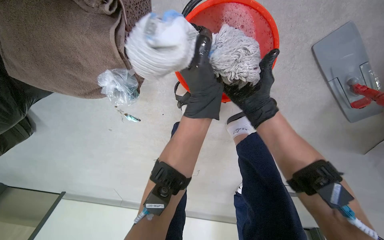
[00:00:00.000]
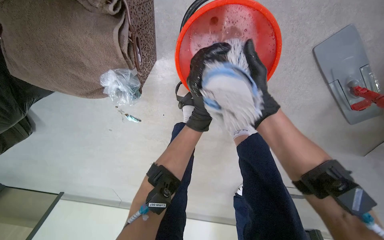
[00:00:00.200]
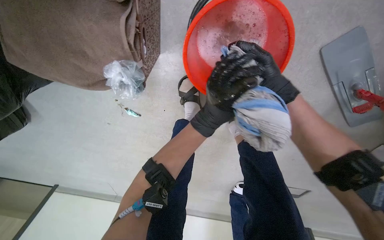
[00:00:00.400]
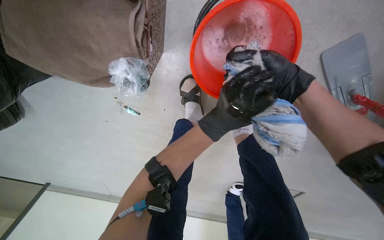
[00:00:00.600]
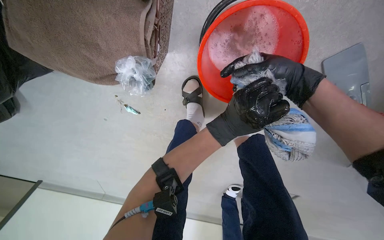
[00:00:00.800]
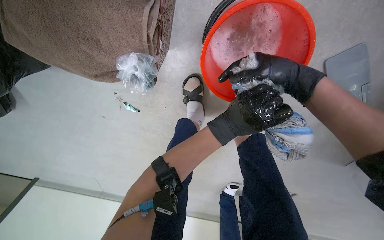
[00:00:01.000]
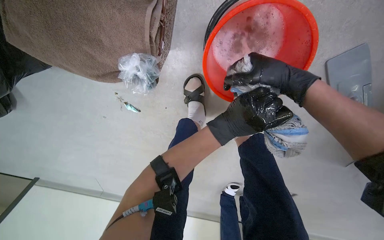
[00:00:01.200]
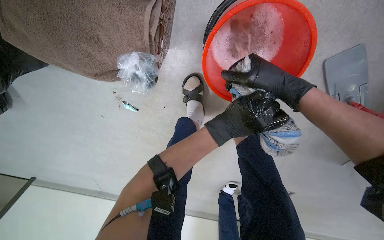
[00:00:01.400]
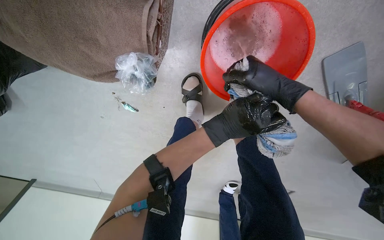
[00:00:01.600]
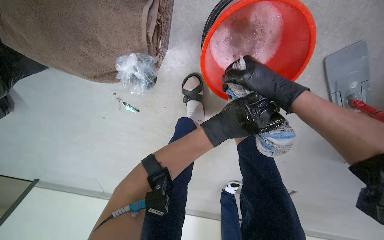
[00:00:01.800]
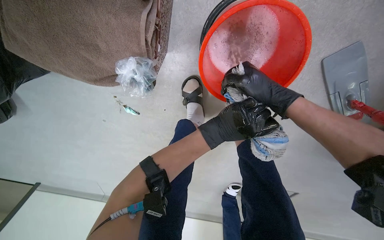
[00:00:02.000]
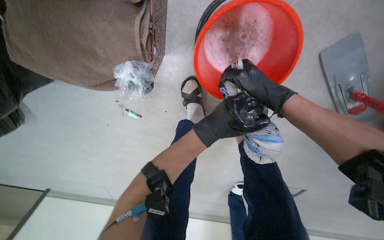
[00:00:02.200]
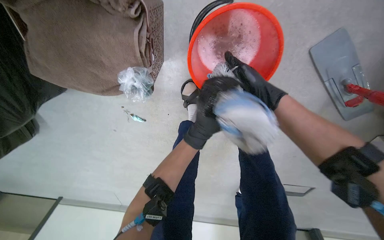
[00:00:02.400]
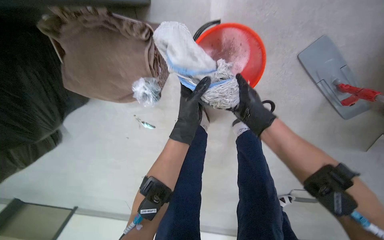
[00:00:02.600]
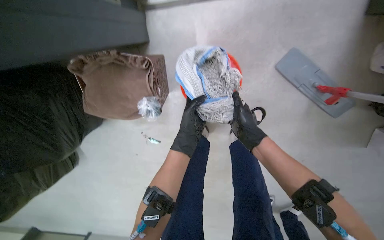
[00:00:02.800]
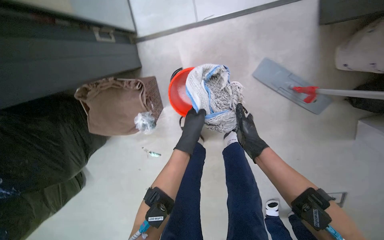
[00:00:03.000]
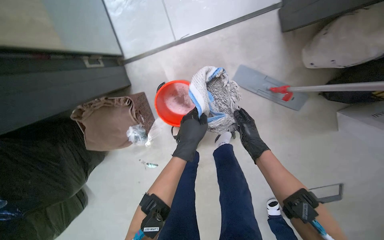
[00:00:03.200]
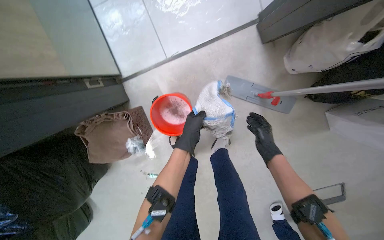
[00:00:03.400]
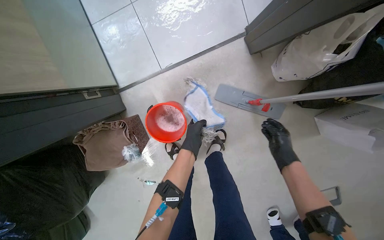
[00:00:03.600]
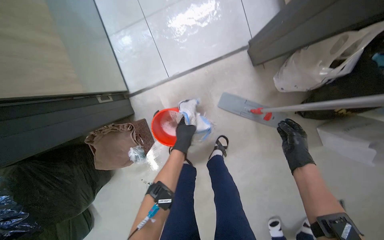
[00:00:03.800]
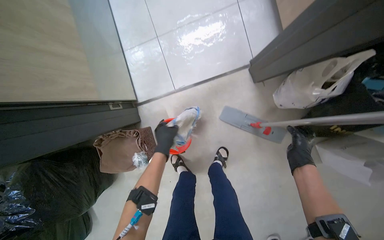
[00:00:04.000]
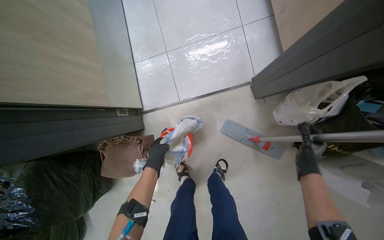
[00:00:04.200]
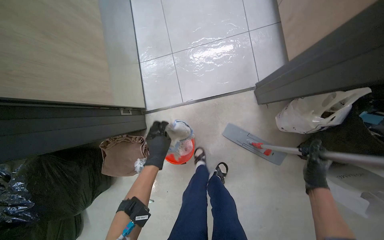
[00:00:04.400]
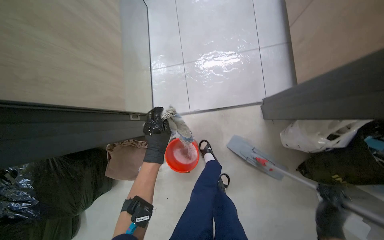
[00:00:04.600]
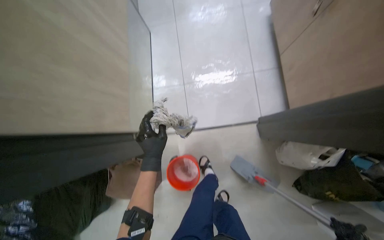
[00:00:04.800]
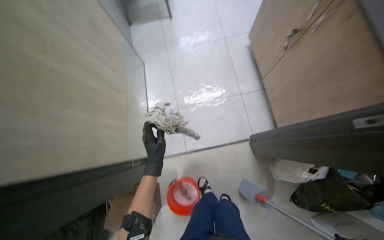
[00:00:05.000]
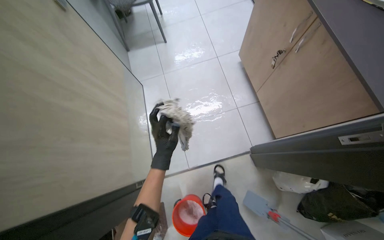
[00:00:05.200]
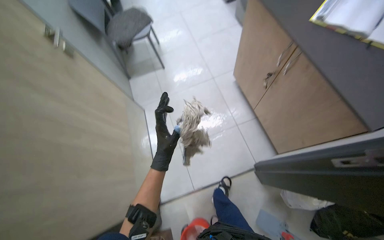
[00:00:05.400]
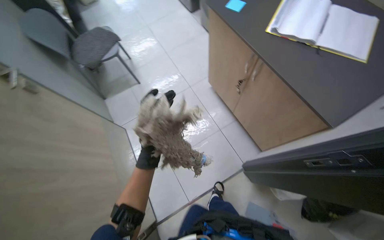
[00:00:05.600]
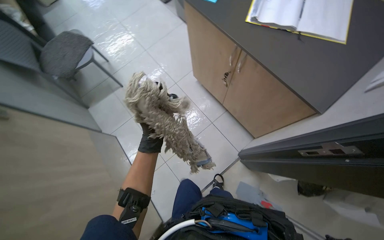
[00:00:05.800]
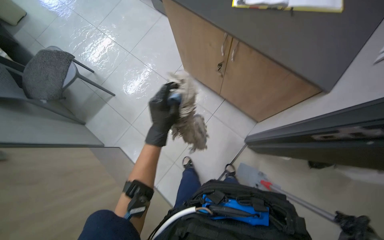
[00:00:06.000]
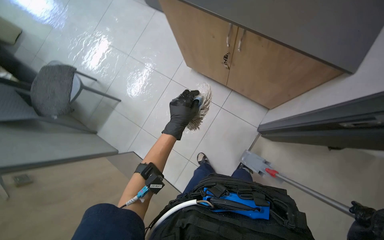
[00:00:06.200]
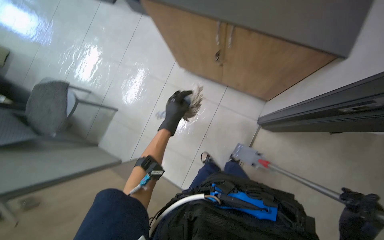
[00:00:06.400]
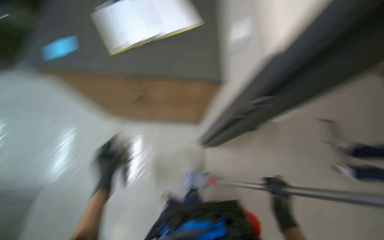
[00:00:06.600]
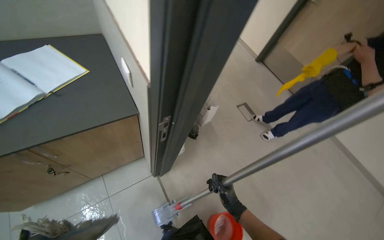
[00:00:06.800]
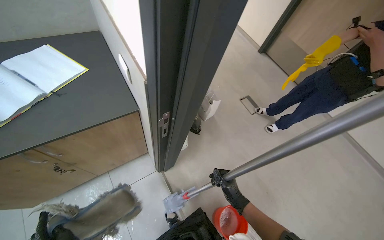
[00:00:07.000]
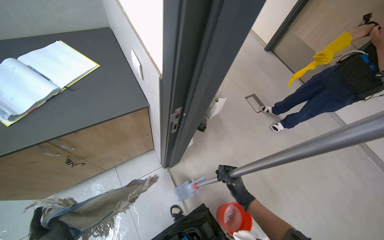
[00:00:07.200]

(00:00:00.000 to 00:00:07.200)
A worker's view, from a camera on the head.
Job: preparing cleaning supplies.
The whole recording: Cleaning mop head. The worker removes and rinses the mop head in a bucket.
00:00:01.400 - 00:00:02.800: The view tilts approximately 15 degrees upward. The right hand shifts approximately 20 cm down the picture.
00:00:02.800 - 00:00:04.400: The head travels roughly 50 cm. The wearer looks roughly 30 degrees further upward.
00:00:04.400 - 00:00:05.800: The head travels roughly 40 cm. The head rotates roughly 30 degrees to the right. The camera pitches upward, by about 20 degrees.
00:00:05.800 - 00:00:07.200: The wearer looks approximately 70 degrees further to the right.

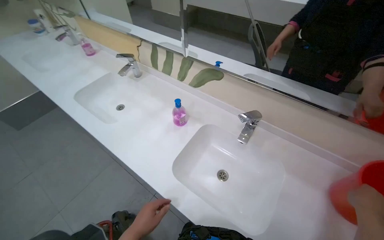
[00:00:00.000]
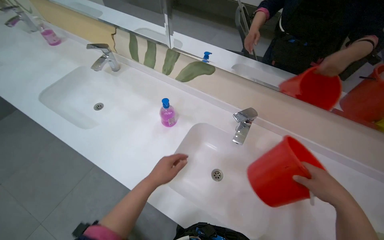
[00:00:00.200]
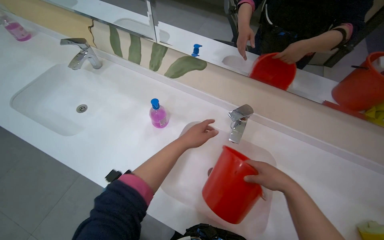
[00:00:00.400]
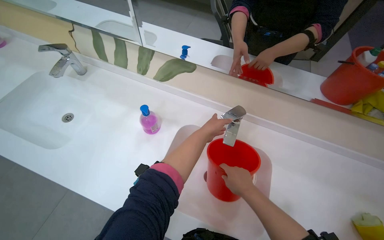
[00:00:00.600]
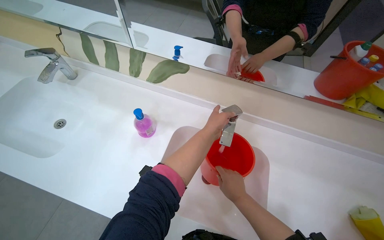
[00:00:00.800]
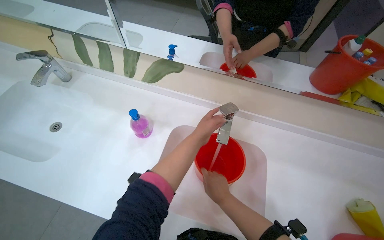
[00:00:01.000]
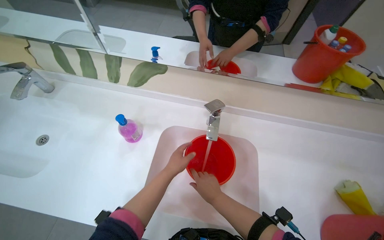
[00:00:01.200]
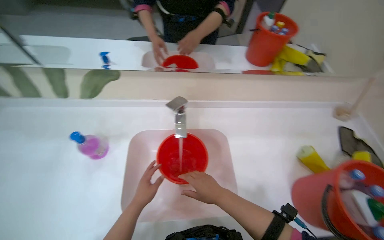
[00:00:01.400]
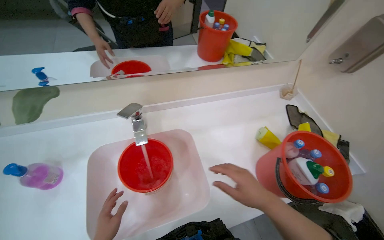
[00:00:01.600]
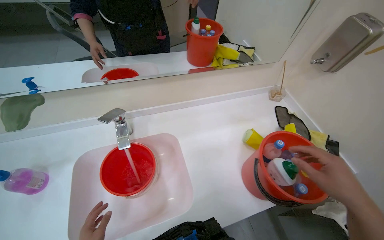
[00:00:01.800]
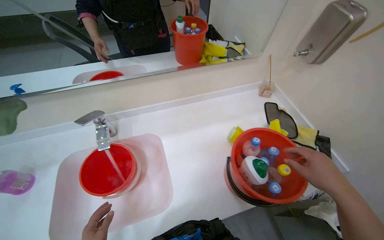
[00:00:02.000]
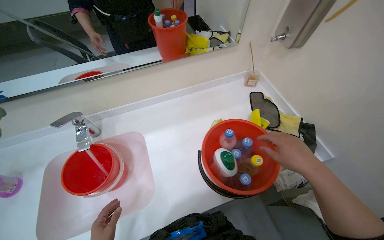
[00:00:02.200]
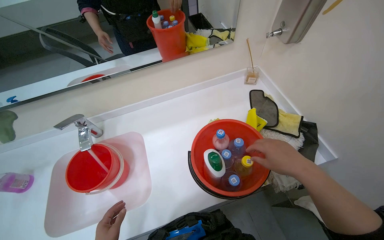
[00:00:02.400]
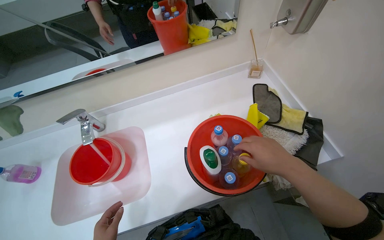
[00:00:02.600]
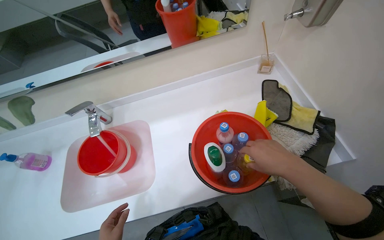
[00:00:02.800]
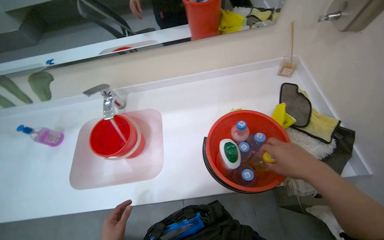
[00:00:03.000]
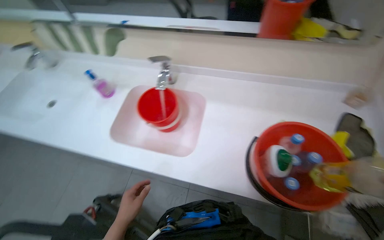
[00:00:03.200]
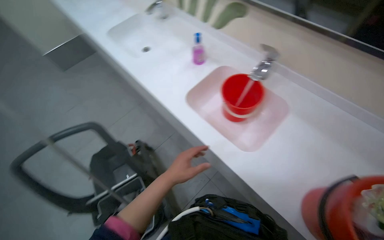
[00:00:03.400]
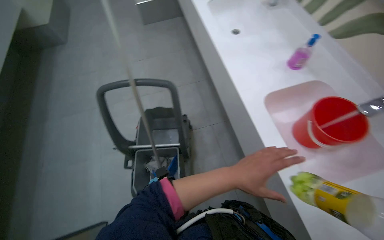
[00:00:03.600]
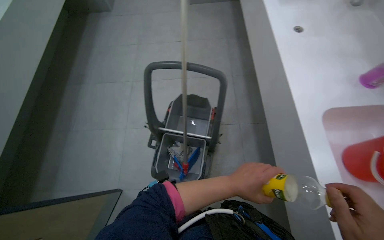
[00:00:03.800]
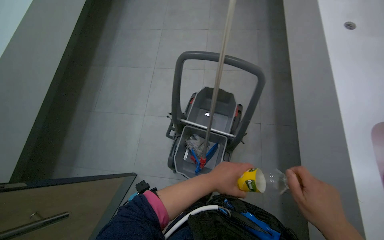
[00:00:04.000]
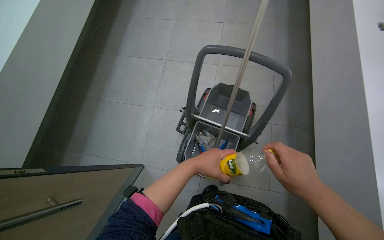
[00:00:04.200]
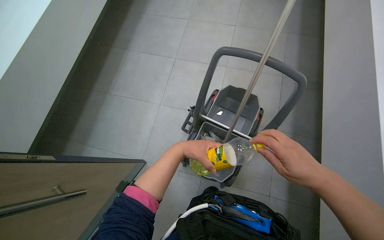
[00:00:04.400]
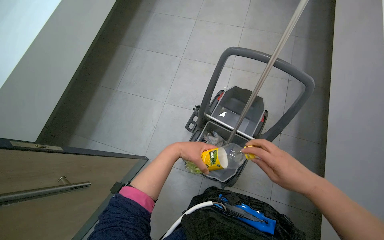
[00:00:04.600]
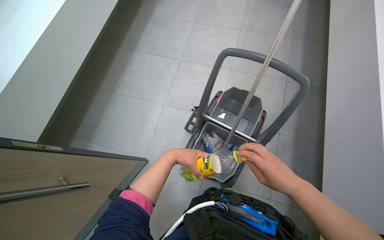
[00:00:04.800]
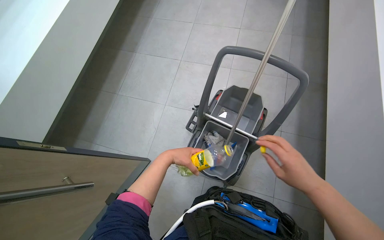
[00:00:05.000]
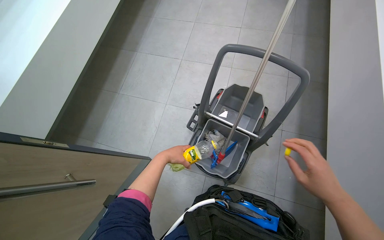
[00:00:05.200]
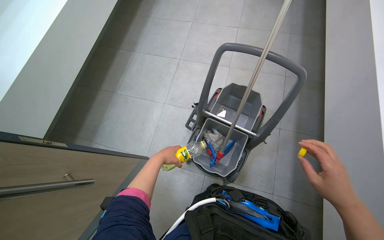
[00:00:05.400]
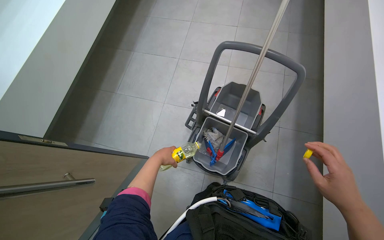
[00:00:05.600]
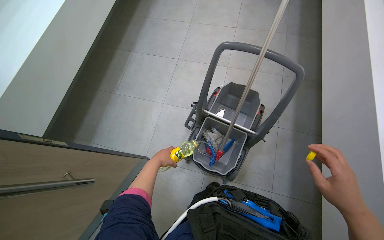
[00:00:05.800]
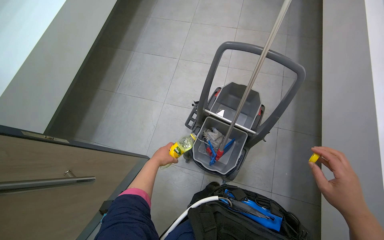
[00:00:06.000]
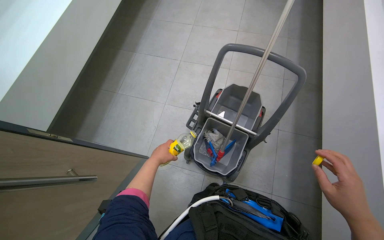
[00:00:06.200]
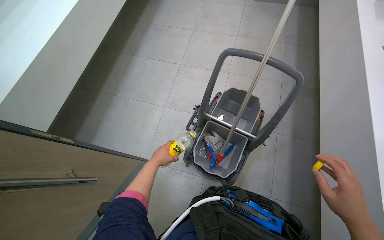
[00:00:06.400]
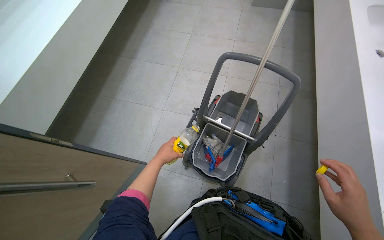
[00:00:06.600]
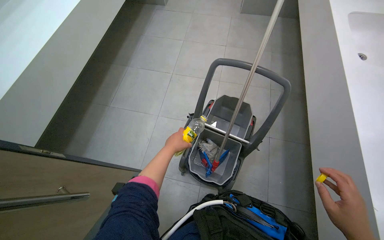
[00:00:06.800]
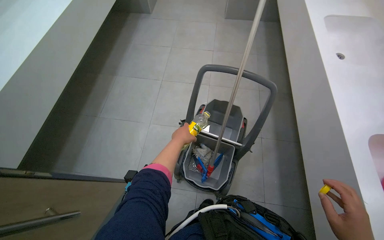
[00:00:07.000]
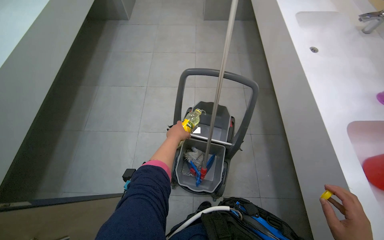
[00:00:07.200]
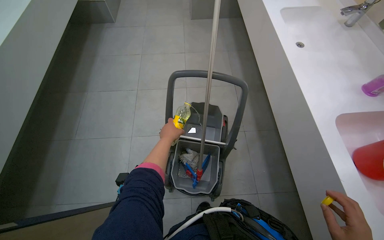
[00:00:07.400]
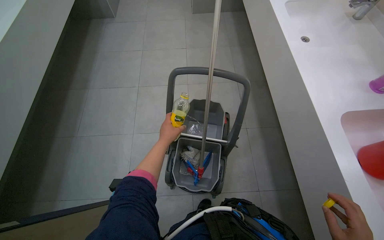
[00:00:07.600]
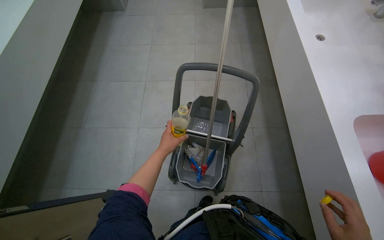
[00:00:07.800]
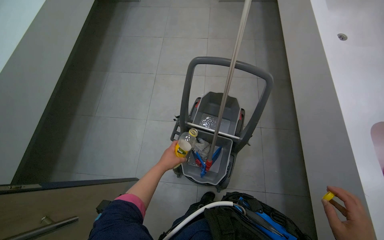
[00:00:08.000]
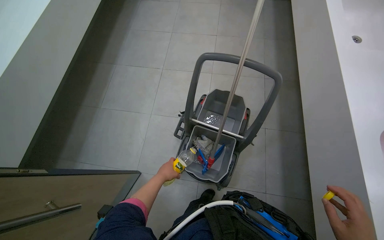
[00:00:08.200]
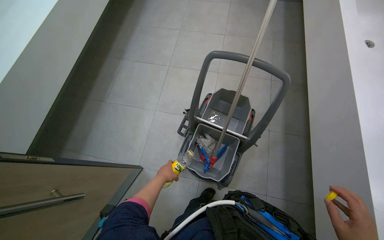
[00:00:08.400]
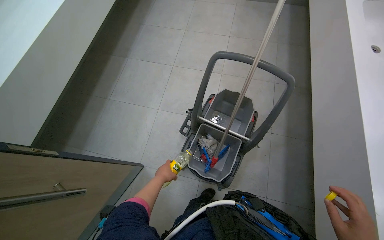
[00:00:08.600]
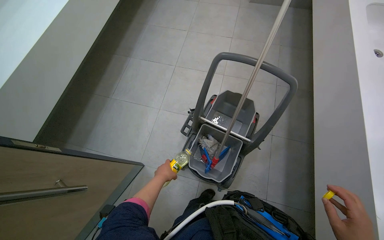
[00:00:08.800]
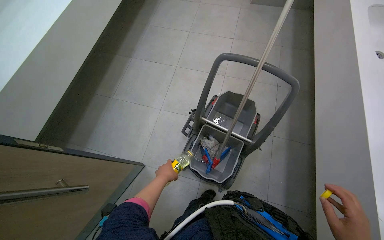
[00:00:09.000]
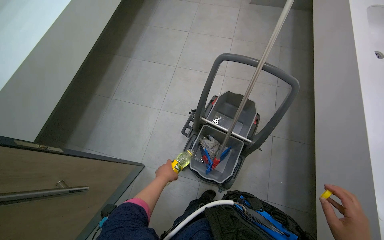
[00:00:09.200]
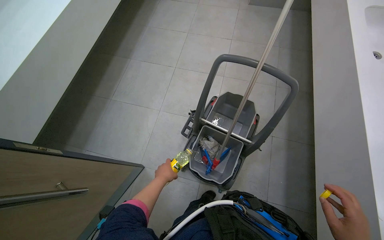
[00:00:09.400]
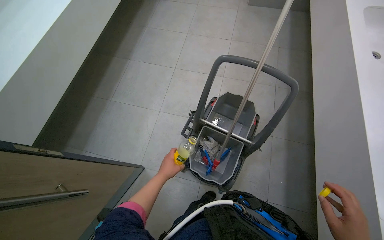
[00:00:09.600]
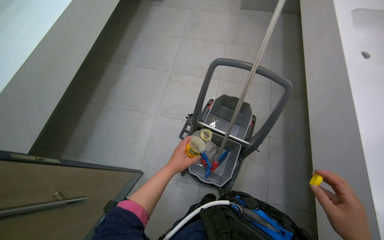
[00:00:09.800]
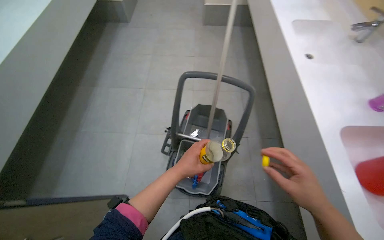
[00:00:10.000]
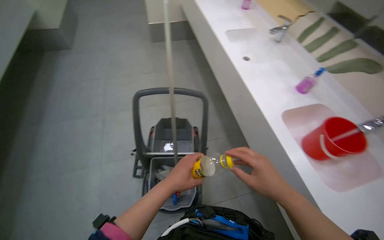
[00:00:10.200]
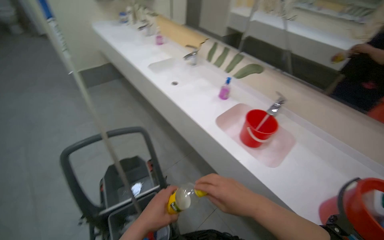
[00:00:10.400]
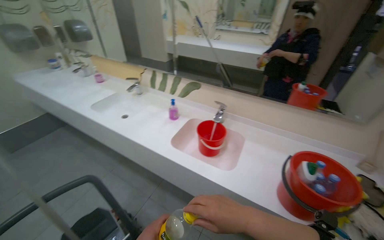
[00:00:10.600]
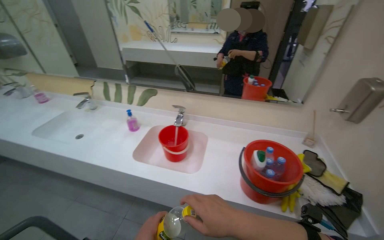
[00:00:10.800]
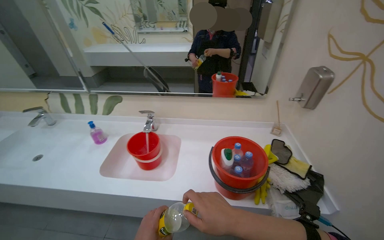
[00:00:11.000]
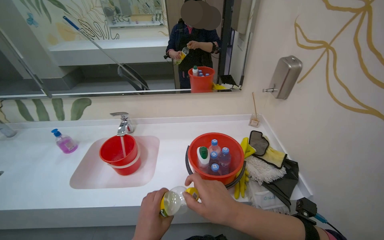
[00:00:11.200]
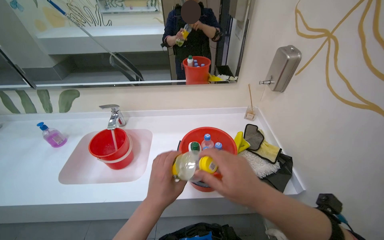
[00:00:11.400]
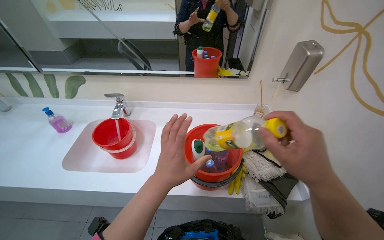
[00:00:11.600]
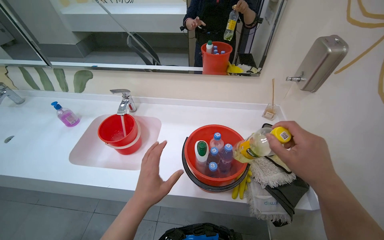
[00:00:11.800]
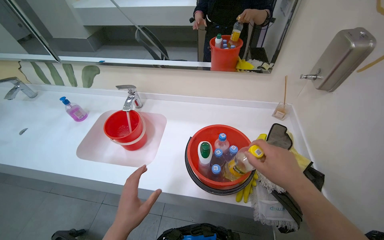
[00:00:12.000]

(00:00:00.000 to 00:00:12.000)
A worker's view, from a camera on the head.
Job: preparing cleaning supplies.
The whole recording: Preparing cleaning solution and tools. The worker fills a bucket with water, adds various cleaning solutions and tablets to a mop bucket, and places cleaning cloths and a mop head into it.
00:00:00.000 - 00:00:01.600: The wearer looks approximately 55 degrees further to the right.
00:00:01.600 - 00:00:03.000: The wearer moves to the right, roughly 40 cm. The view swings approximately 20 degrees to the left.
00:00:03.000 - 00:00:04.400: The wearer moves approximately 60 cm. The wearer's head swings roughly 115 degrees to the left. The wearer looks about 15 degrees further downward.
00:00:04.400 - 00:00:06.000: The left hand goes some 20 cm to the left, down the picture and farther from the camera, while the right hand travels down the picture by roughly 10 cm.
00:00:06.000 - 00:00:07.600: The head rotates about 20 degrees to the right. The left hand goes about 20 cm up the picture.
00:00:07.600 - 00:00:09.000: The left hand heads down the picture, covering roughly 25 cm.
00:00:09.000 - 00:00:10.400: The wearer's head swings about 55 degrees to the right. The view tilts roughly 20 degrees upward.
00:00:10.400 - 00:00:12.000: The camera travels about 50 cm. The head turns to the right by some 40 degrees.
